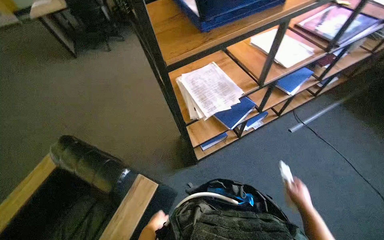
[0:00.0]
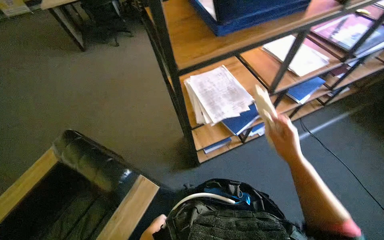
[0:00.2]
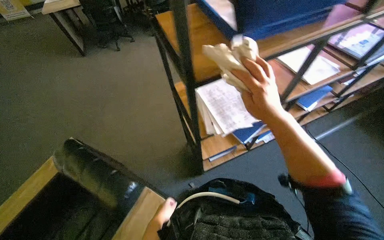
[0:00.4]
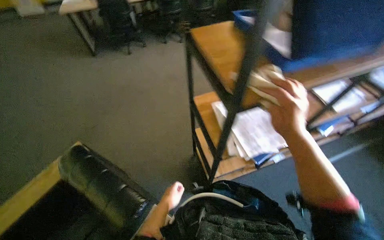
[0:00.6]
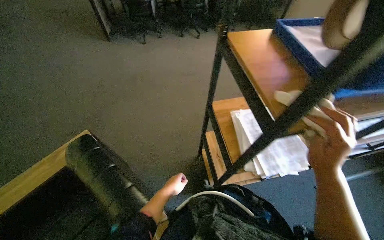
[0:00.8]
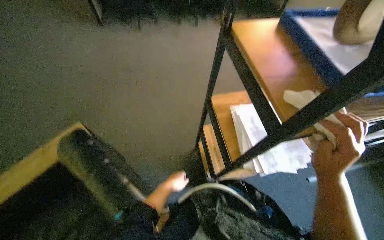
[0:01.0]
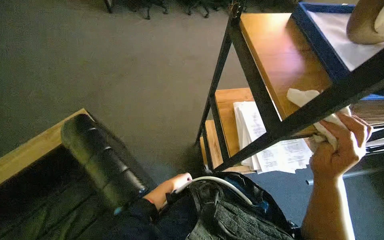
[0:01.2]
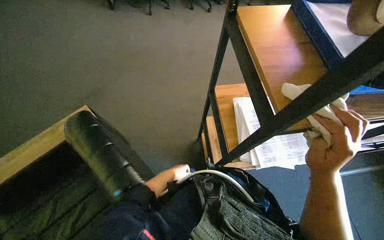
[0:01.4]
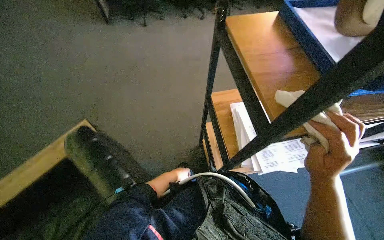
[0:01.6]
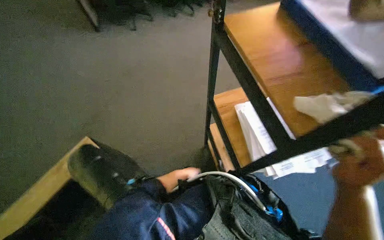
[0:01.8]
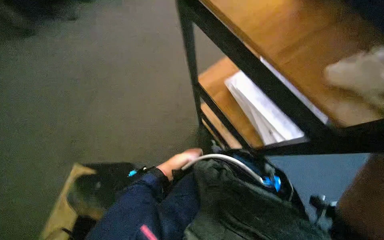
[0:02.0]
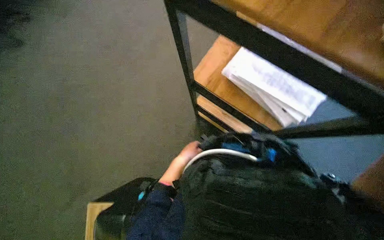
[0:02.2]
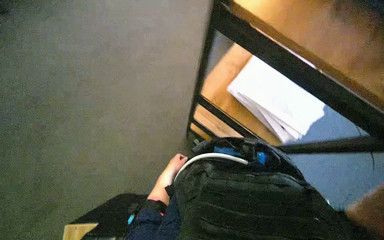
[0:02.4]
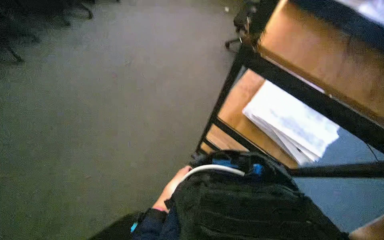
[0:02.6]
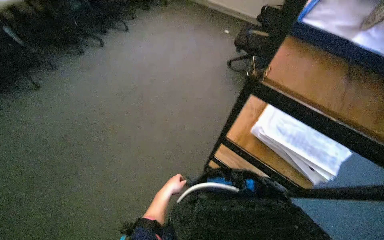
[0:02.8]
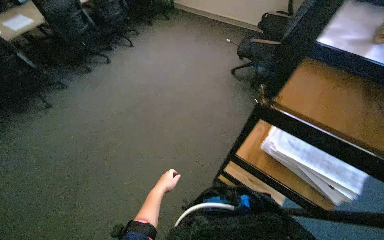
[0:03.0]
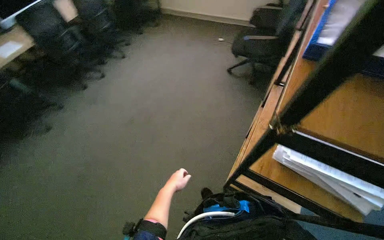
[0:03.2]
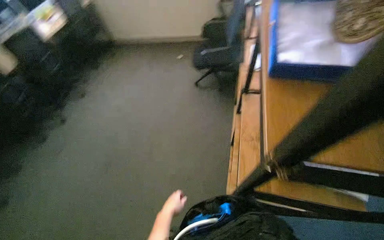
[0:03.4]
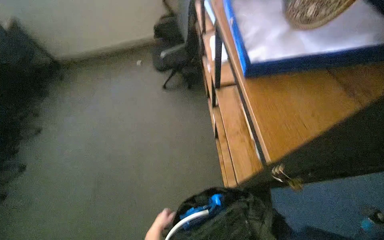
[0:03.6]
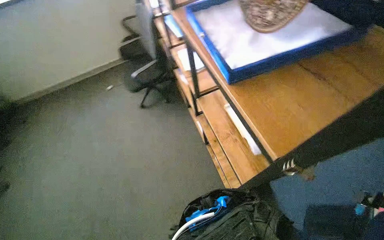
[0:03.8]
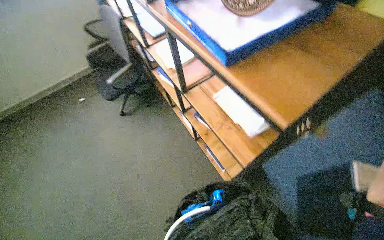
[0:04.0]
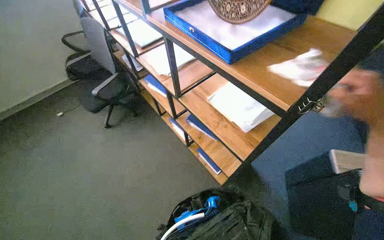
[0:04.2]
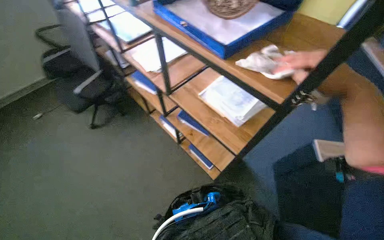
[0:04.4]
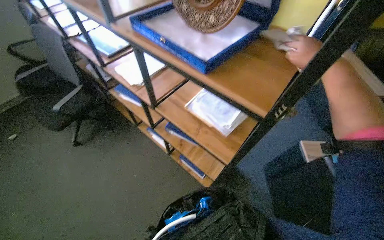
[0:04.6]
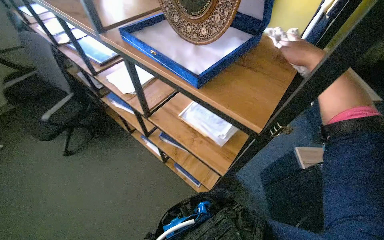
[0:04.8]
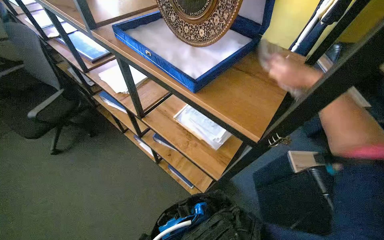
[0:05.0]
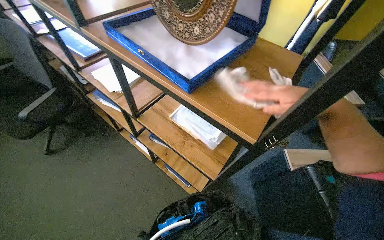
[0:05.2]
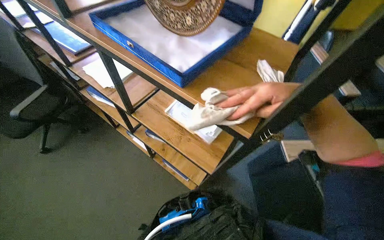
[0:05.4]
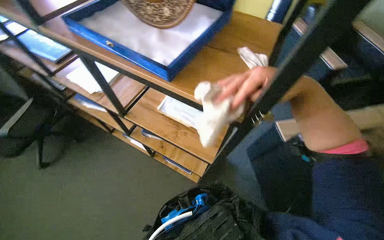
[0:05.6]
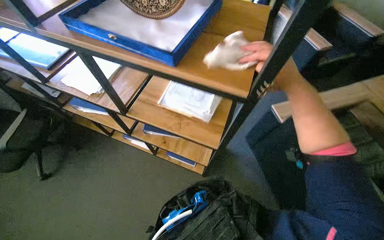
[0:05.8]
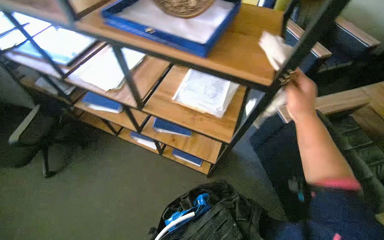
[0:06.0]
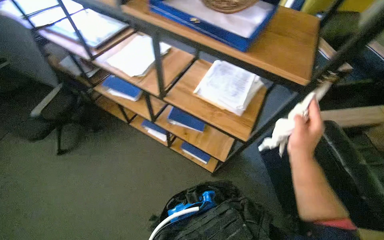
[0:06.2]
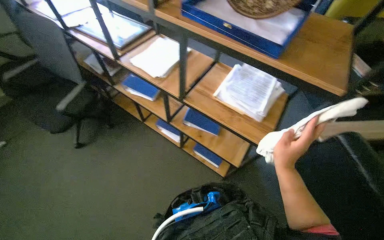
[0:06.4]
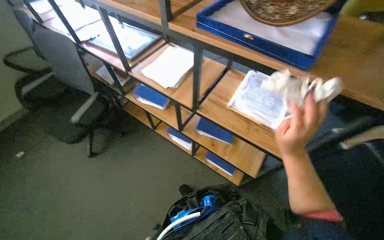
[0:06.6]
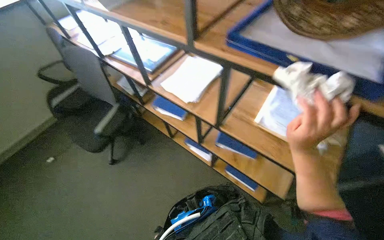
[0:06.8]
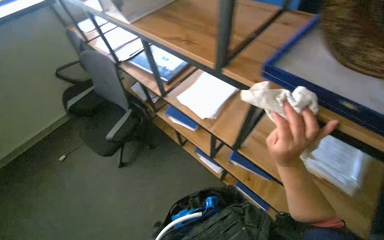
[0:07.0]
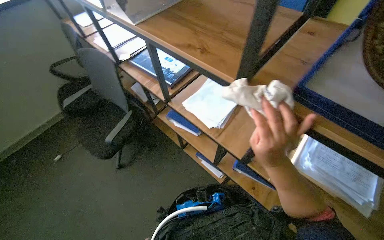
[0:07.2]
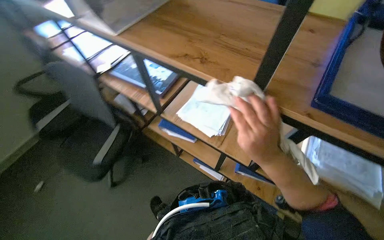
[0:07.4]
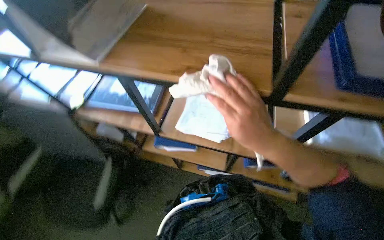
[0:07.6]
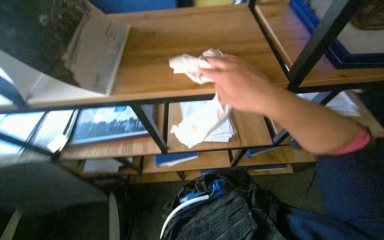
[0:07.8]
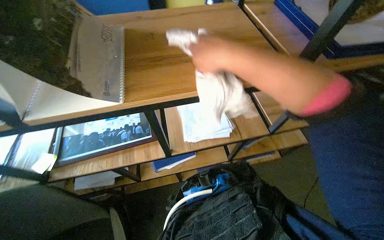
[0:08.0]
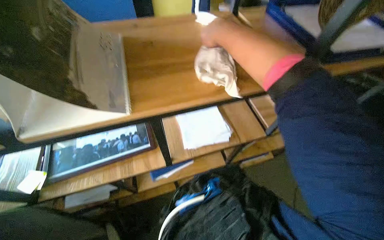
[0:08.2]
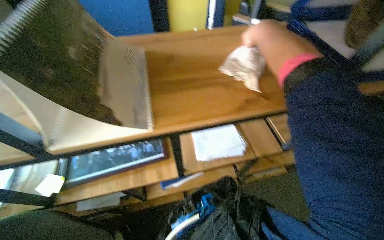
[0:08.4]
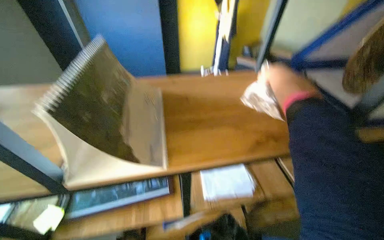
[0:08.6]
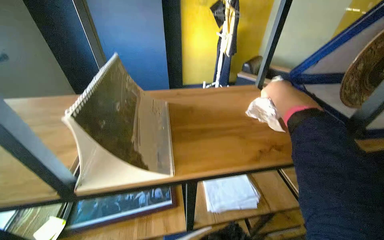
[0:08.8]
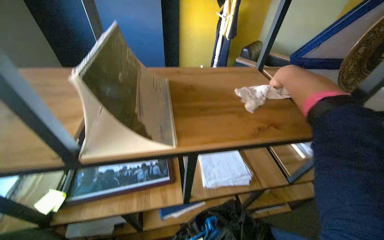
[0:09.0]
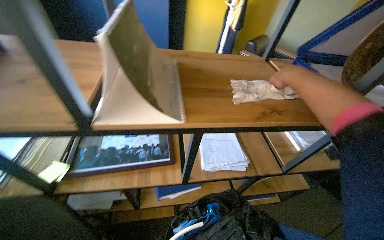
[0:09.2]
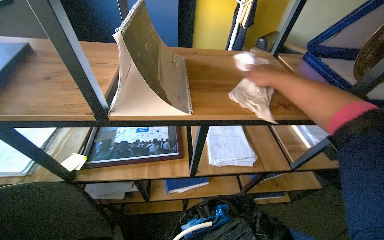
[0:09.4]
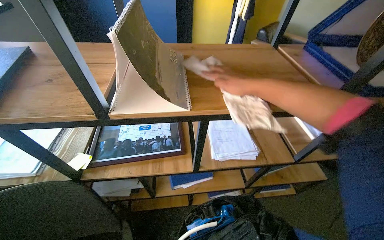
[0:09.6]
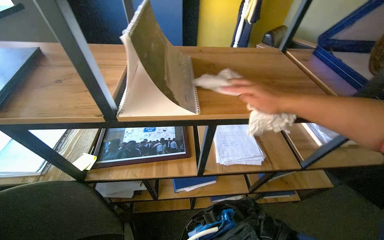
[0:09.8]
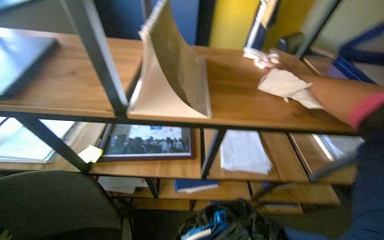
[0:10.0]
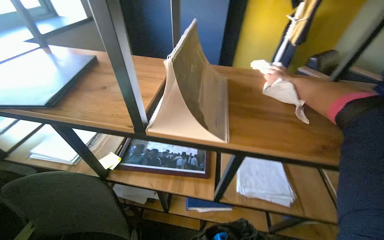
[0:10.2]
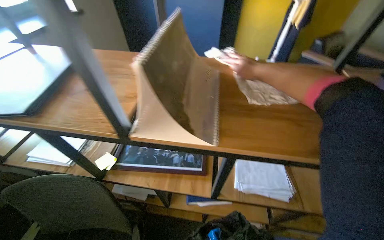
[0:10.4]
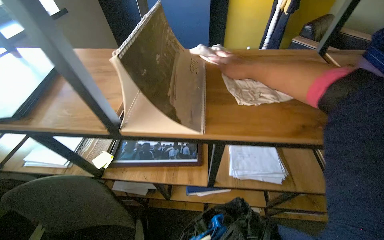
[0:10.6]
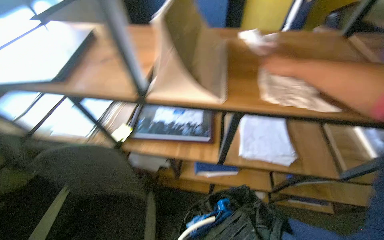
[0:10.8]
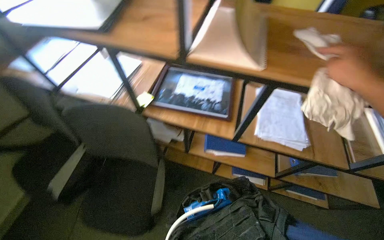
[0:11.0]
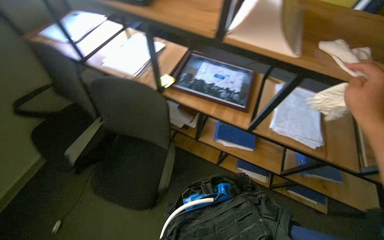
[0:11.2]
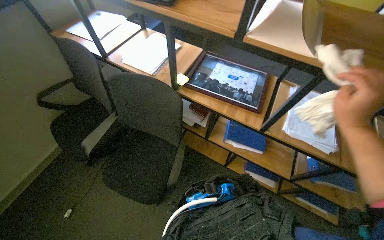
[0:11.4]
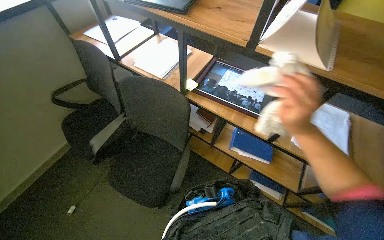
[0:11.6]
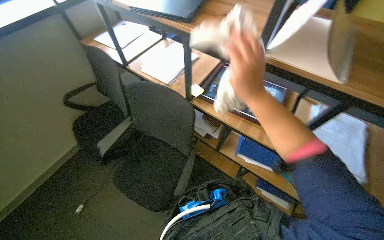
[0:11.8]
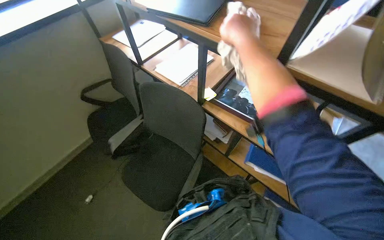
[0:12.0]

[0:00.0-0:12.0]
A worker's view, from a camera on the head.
Job: wiping surfaces.
The whole recording: Cleaning office shelving unit. The worker wipes the shelves and items on them, including a folder, a box, and a framed picture.
0:00.0 to 0:01.6: The right hand travels up the picture and to the left by roughly 70 cm; the left hand moves up the picture and farther from the camera, some 40 cm.
0:01.6 to 0:03.0: The camera pitches upward, by some 15 degrees. Everything in view rotates approximately 30 degrees counterclockwise.
0:03.0 to 0:04.4: The head turns to the right by roughly 35 degrees.
0:04.4 to 0:06.0: The wearer looks roughly 25 degrees further to the right.
0:06.0 to 0:07.6: The head travels about 60 cm.
0:07.6 to 0:09.0: The head rotates about 25 degrees to the right. The camera pitches upward, by about 15 degrees.
0:09.0 to 0:10.4: The head turns to the left by about 20 degrees. The right hand shifts approximately 30 cm to the left and farther from the camera.
0:10.4 to 0:12.0: The wearer's head swings about 30 degrees to the left. The right hand shifts approximately 50 cm to the left.

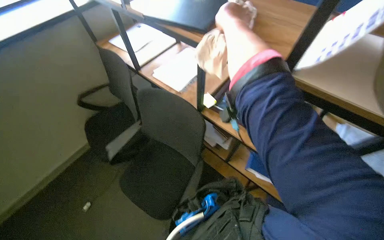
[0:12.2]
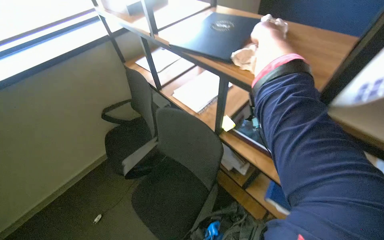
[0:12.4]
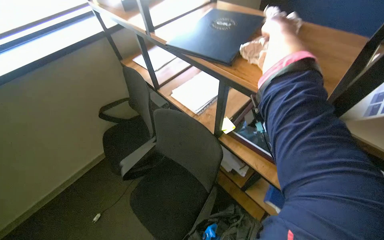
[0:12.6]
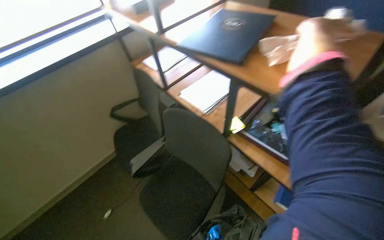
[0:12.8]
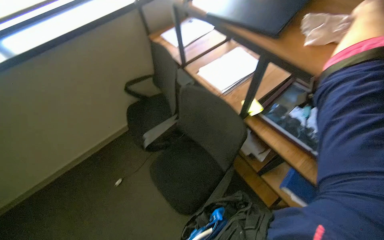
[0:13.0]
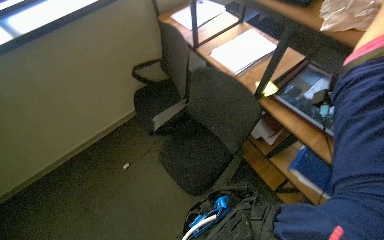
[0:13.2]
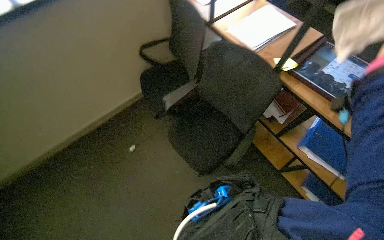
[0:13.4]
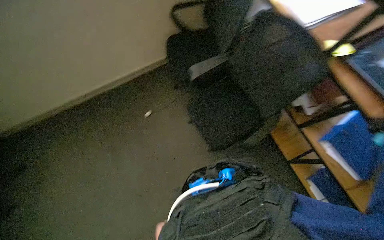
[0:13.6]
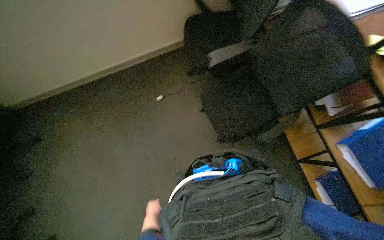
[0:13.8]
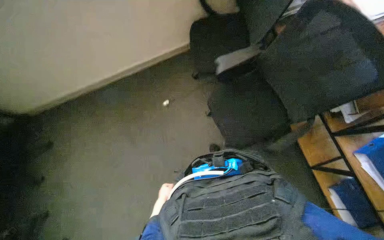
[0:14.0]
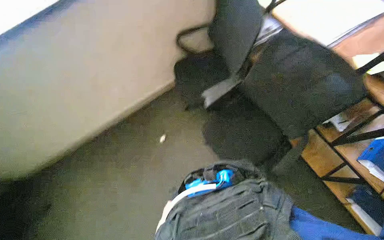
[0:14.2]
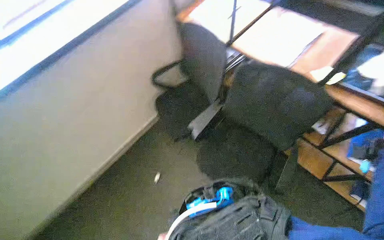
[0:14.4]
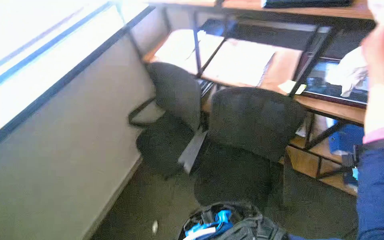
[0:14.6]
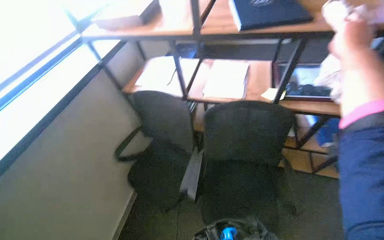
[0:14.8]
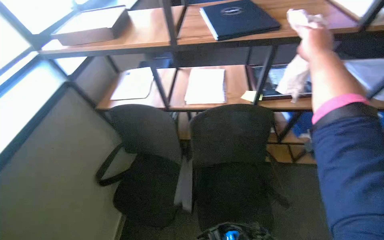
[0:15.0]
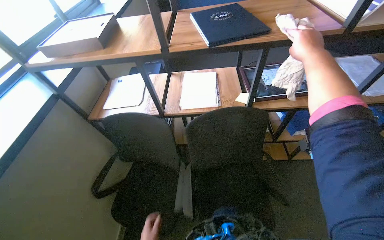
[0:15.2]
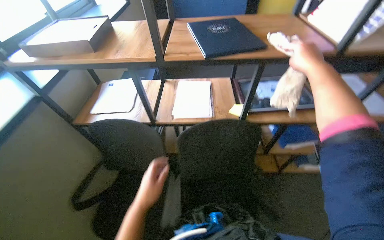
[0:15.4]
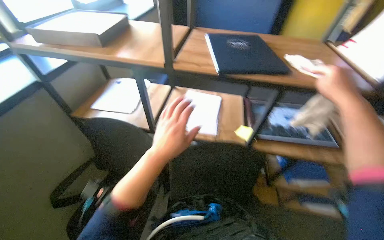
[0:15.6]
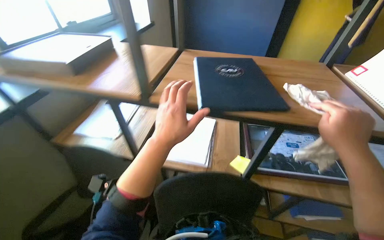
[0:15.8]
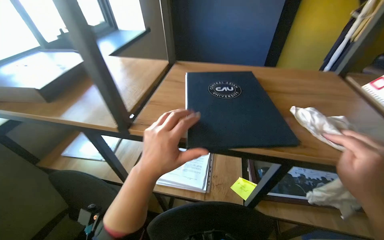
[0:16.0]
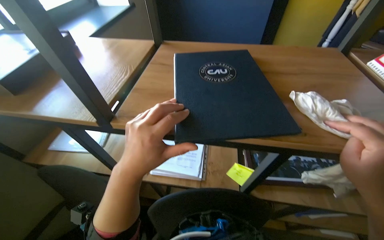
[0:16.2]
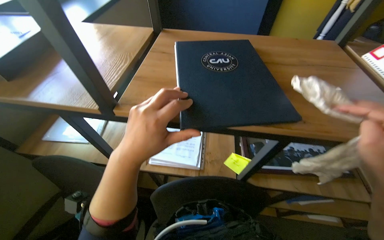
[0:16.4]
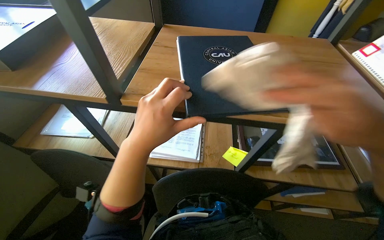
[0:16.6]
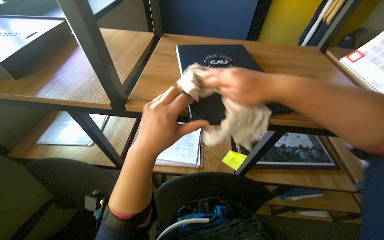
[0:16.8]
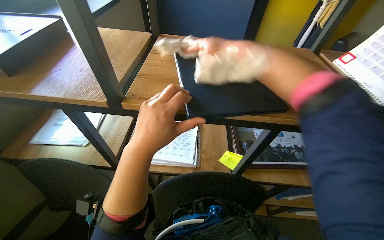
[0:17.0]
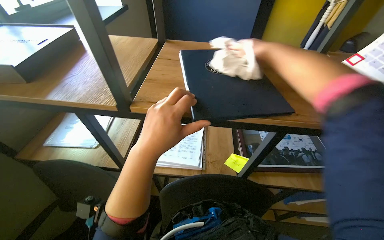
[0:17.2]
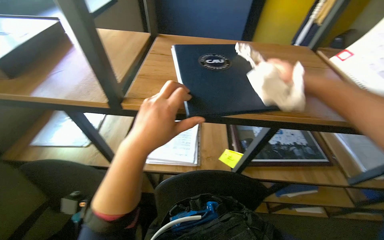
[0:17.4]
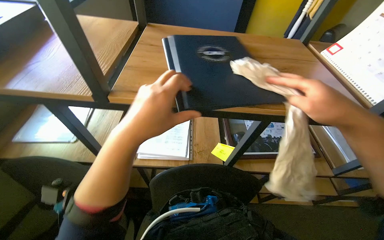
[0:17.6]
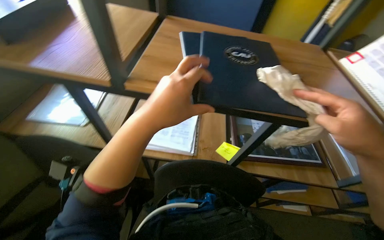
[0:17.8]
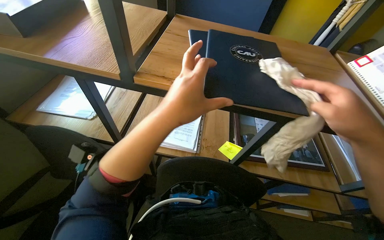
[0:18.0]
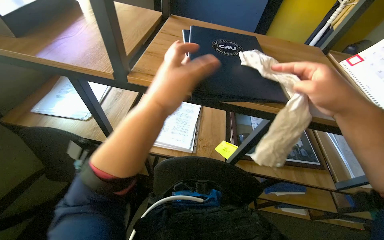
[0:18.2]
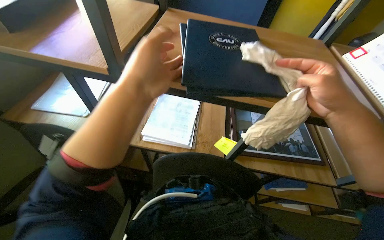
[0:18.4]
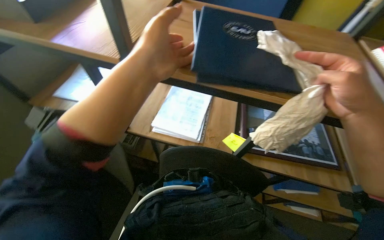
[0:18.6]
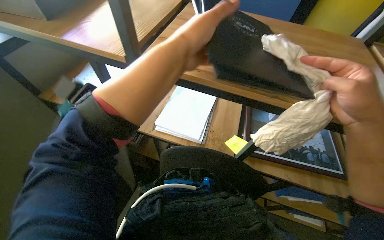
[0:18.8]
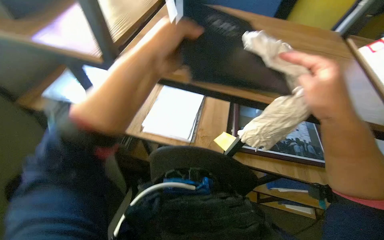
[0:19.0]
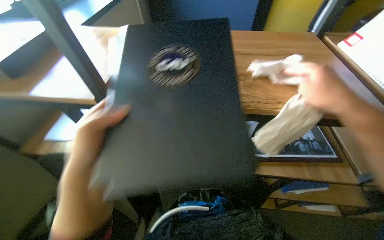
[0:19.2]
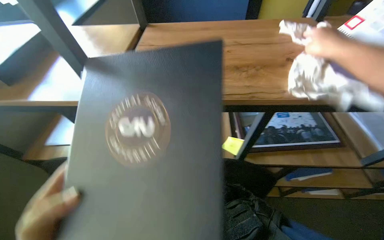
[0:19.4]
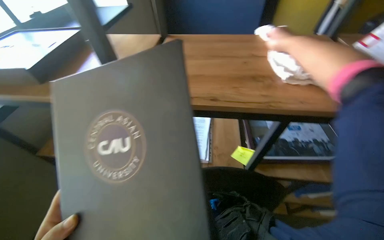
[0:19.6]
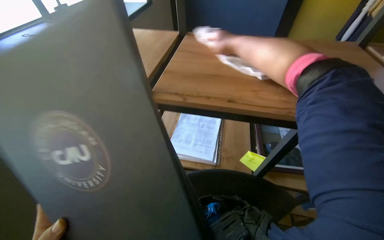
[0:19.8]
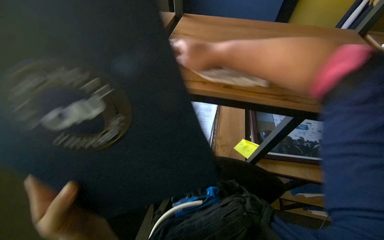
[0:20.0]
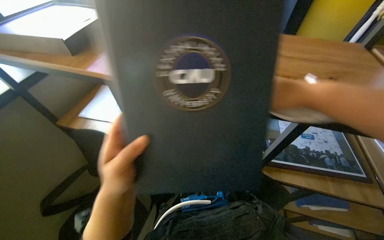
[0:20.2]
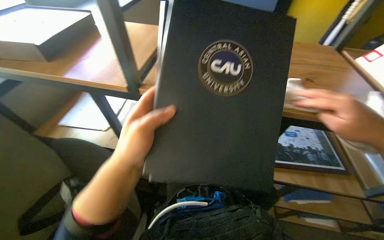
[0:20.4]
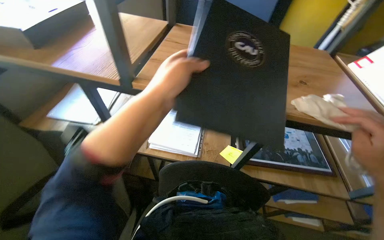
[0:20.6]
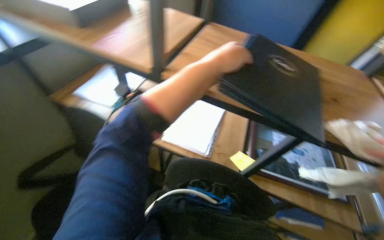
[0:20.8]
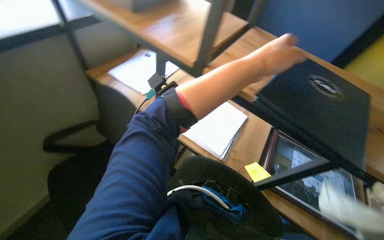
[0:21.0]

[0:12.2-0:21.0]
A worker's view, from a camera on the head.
Job: wiping surfaces.
The whole recording: Cleaning office shelving unit. The worker wipes the shelves and items on them, including a folder, a box, and a framed picture.
0:12.2 to 0:13.6: The head turns to the left by some 25 degrees. The view tips downward by roughly 15 degrees.
0:13.6 to 0:15.2: The head turns to the right by roughly 60 degrees. The view tilts about 30 degrees upward.
0:18.0 to 0:19.6: The right hand heads up the picture and farther from the camera, covering approximately 25 cm.
0:19.6 to 0:21.0: Everything in view rotates some 30 degrees clockwise.
